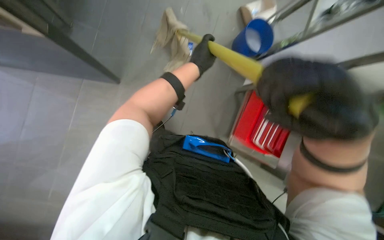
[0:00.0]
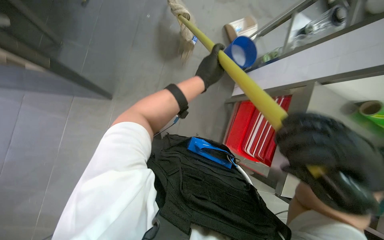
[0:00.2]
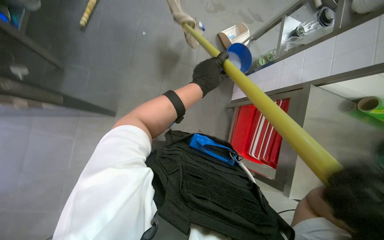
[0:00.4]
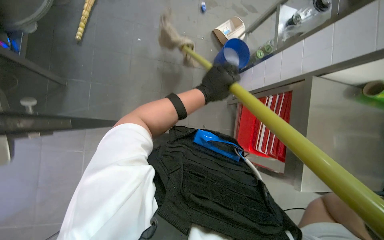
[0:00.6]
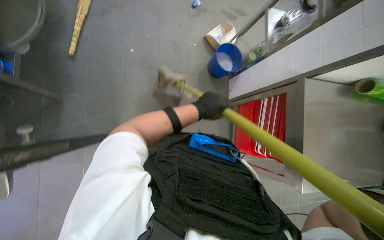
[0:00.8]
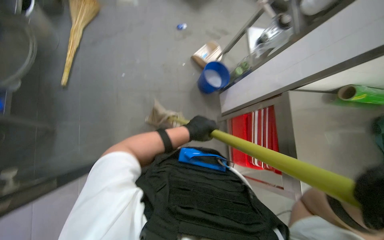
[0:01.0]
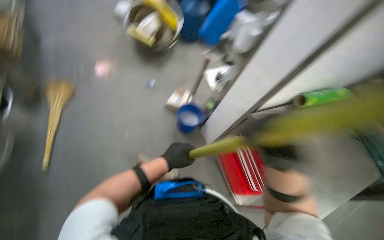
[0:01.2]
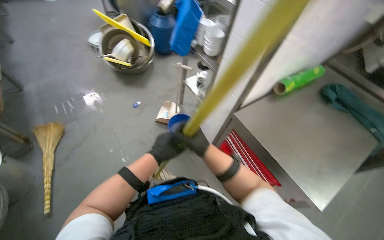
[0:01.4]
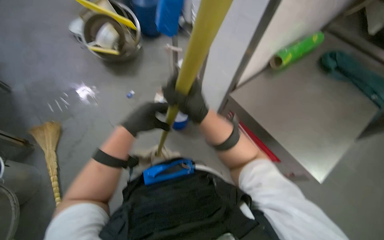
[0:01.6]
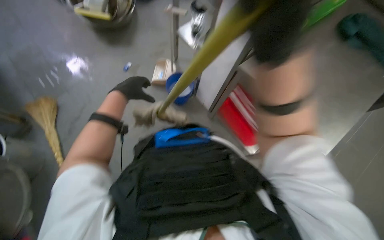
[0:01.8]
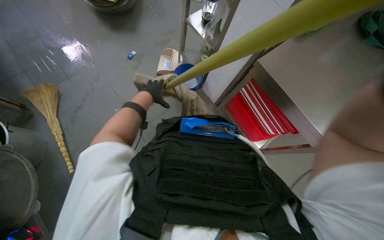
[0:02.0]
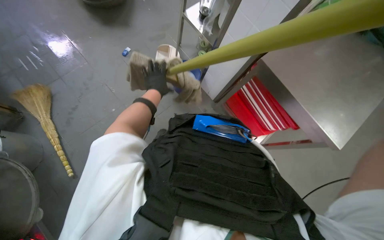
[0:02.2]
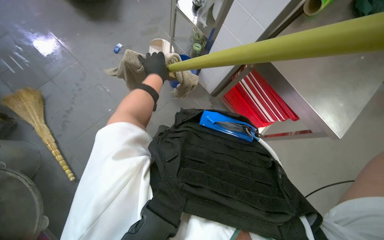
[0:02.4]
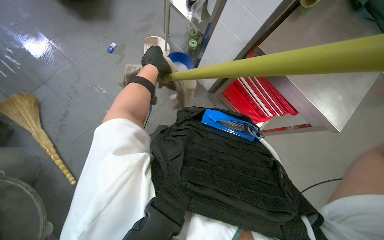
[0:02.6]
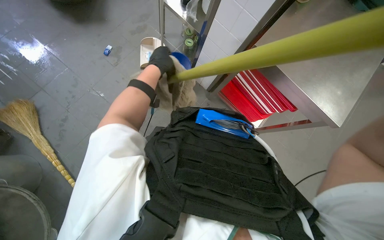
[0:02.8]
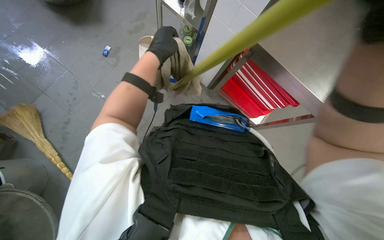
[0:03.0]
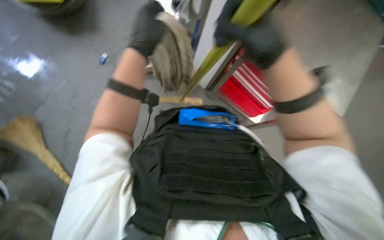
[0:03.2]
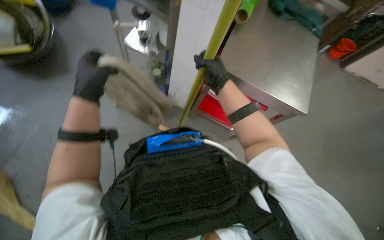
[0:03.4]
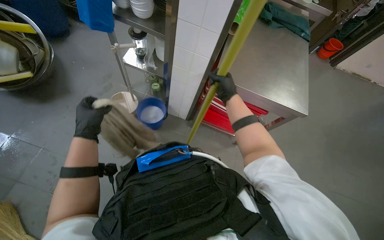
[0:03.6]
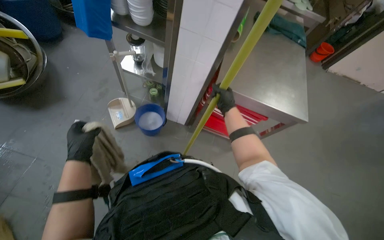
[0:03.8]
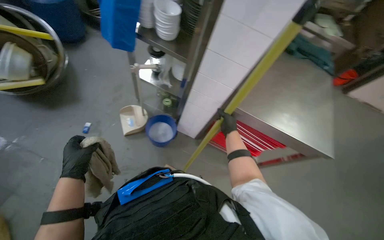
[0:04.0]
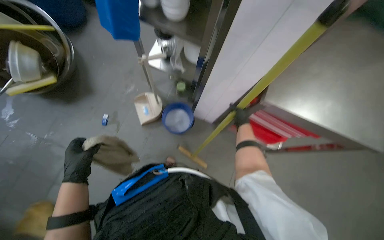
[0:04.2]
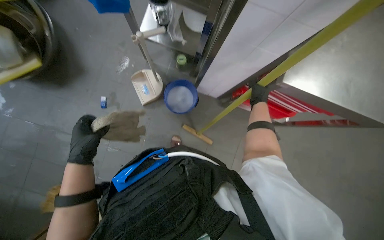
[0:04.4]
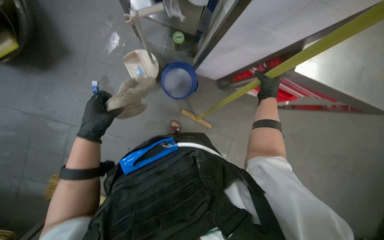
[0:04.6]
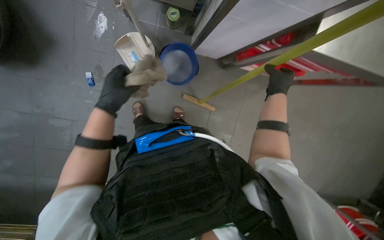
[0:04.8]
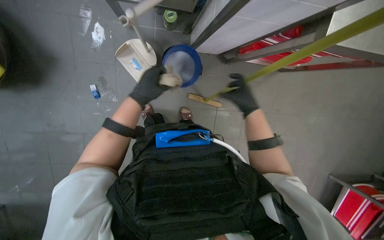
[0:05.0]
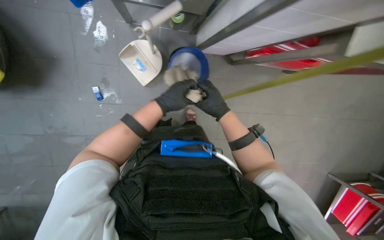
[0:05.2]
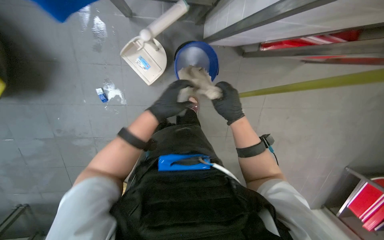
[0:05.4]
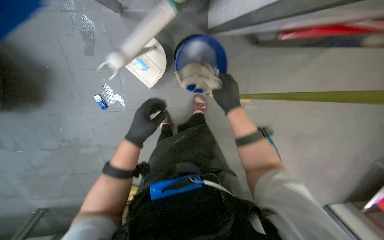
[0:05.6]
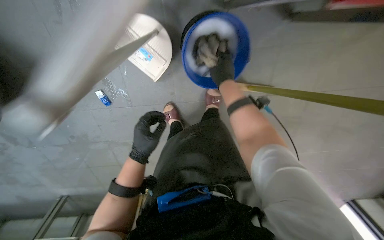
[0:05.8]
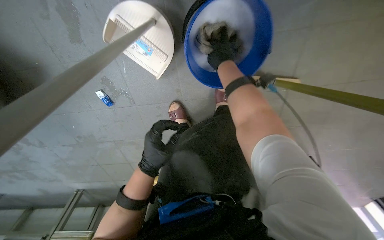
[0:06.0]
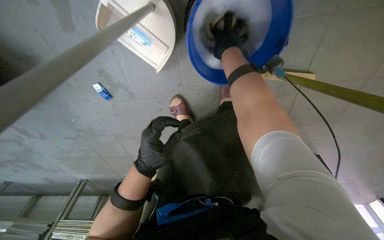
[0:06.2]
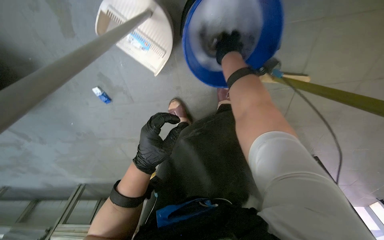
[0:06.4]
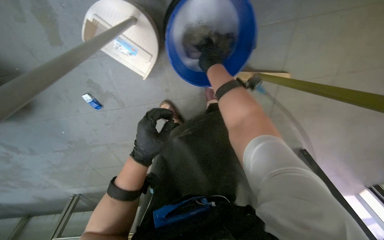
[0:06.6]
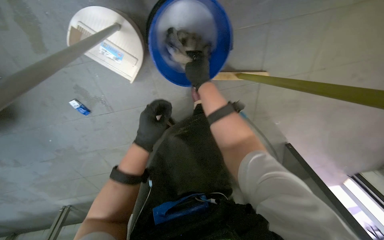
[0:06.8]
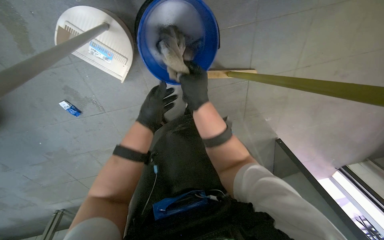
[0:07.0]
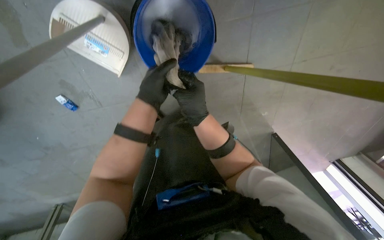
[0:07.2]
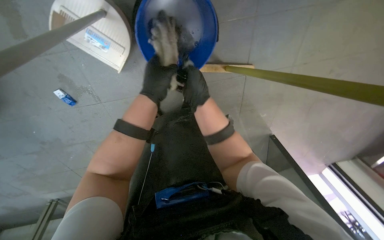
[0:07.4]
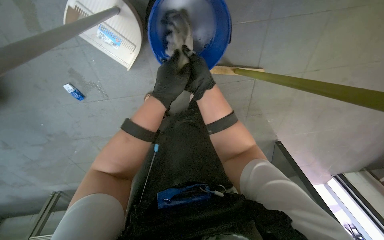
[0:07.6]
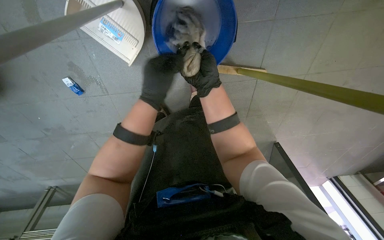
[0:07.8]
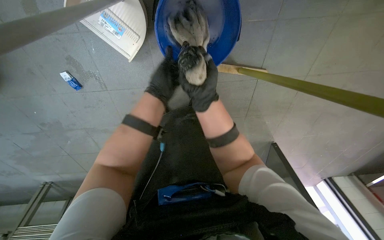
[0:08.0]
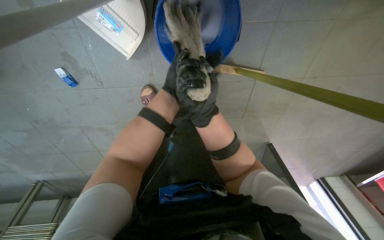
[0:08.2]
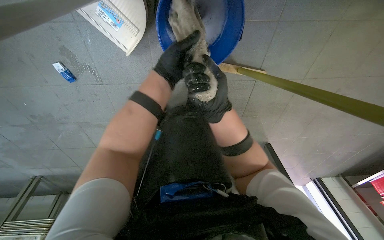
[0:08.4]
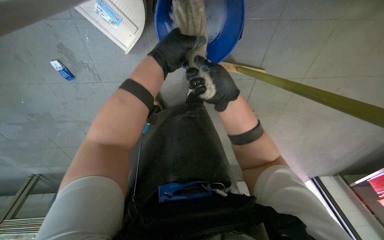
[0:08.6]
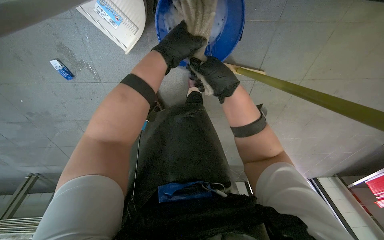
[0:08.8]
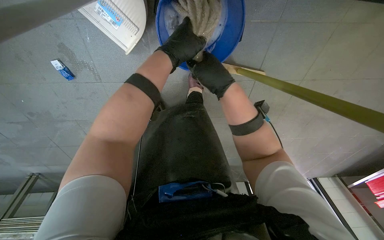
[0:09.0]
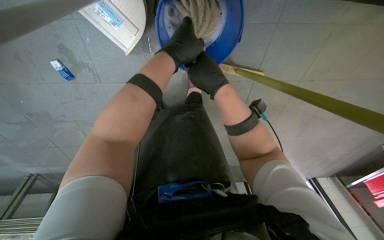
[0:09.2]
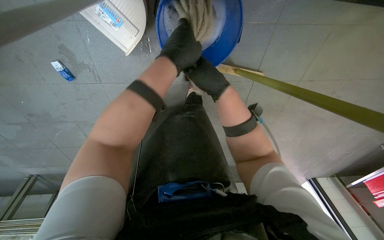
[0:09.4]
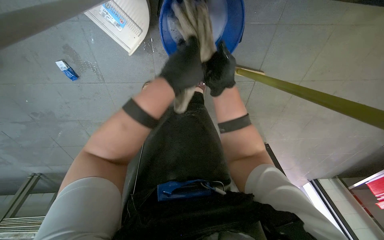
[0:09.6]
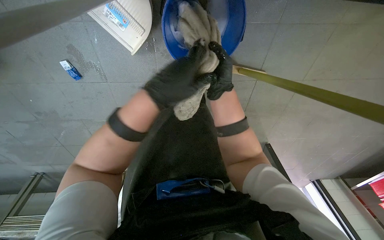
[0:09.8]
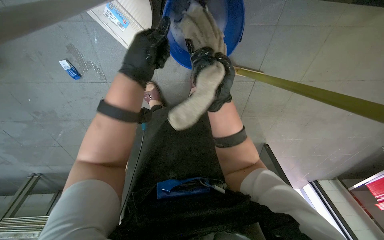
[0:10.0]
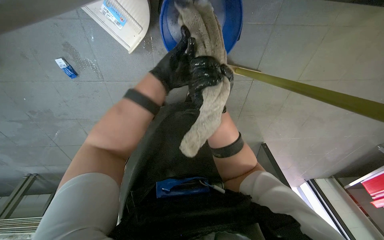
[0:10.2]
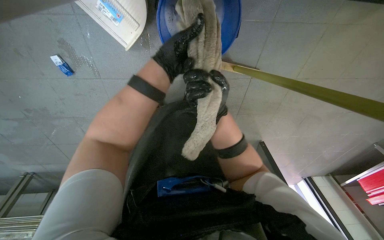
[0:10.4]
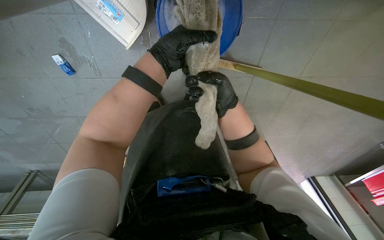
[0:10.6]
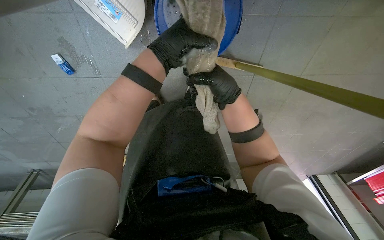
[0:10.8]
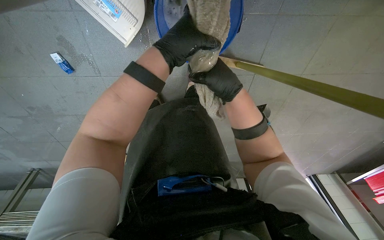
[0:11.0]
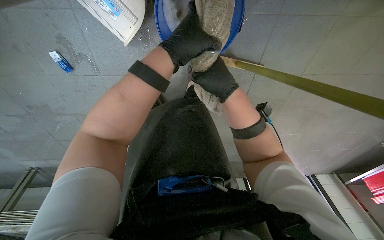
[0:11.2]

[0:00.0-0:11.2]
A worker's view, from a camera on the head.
Job: mopping floor.
The whole recording: Mopping kitchen floor. The worker mops the kitchen floor, periodically wringing out the mop head.
0:00.0 to 0:01.6: The wearer looks approximately 30 degrees further upward. The scene rotates counterclockwise by approximately 50 degrees.
0:01.6 to 0:03.2: The view tips downward by about 15 degrees. The left hand heads up the picture, covering approximately 10 cm, and goes farther from the camera and returns, approximately 25 cm each way.
0:03.2 to 0:04.8: The view tilts some 15 degrees downward.
0:04.8 to 0:06.4: The head travels roughly 50 cm. The camera sweeps to the left, by some 20 degrees. The view tips downward by some 15 degrees.
0:06.4 to 0:08.0: The left hand travels up the picture and farther from the camera by roughly 20 cm, while the right hand travels down the picture by about 20 cm.
0:08.0 to 0:09.6: The left hand goes roughly 15 cm nearer to the camera.
0:09.6 to 0:11.2: The left hand goes roughly 10 cm up the picture. The right hand swings nearer and farther, roughly 10 cm each way, with 2 reversals.

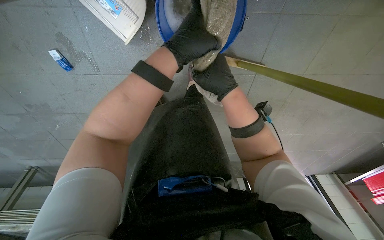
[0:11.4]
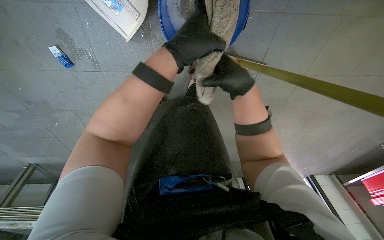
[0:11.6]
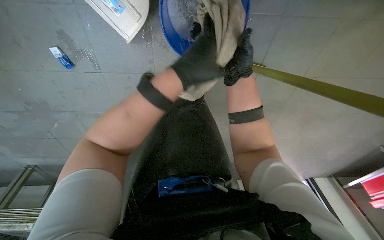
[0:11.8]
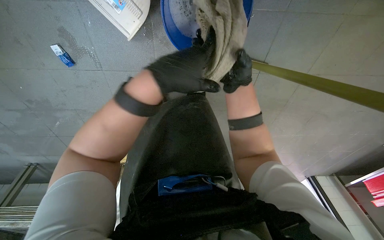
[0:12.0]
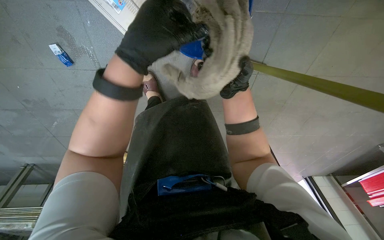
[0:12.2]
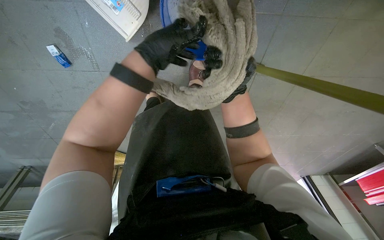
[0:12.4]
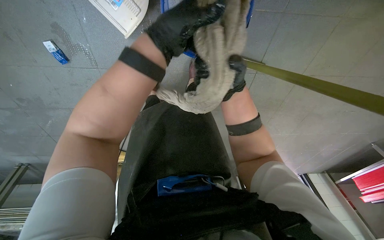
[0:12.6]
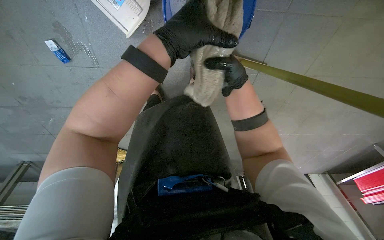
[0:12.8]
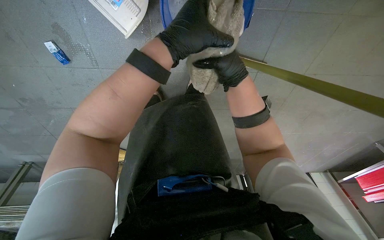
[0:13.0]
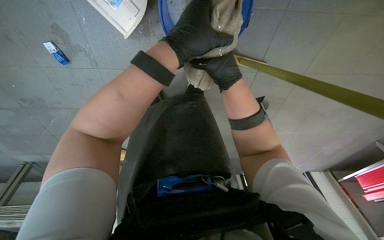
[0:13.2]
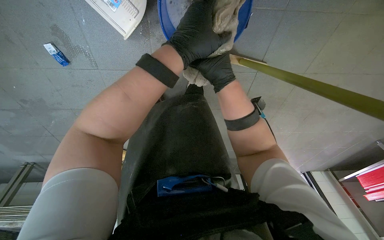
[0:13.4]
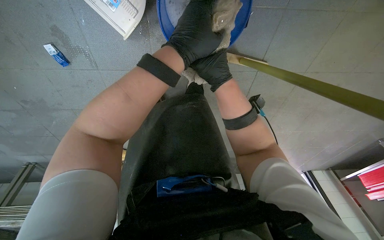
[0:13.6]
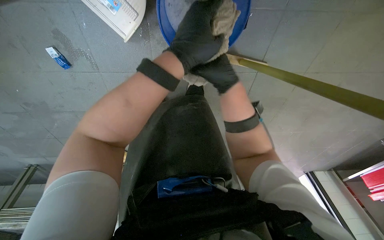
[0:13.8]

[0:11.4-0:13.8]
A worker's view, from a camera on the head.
Job: mopping floor.
The whole recording: Mopping kitchen floor. The worker mops the kitchen floor, periodically wringing out the mop head.
0:11.4 to 0:12.6: The right hand shifts about 10 cm nearer to the camera. Meanwhile the left hand goes nearer and farther, roughly 15 cm each way, reversing 2 times.
0:12.6 to 0:13.8: The right hand travels farther from the camera by some 15 cm.

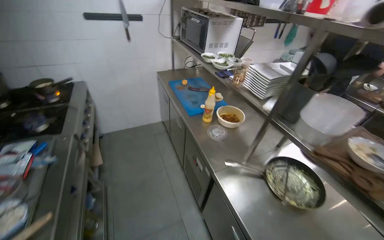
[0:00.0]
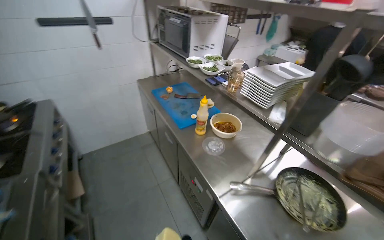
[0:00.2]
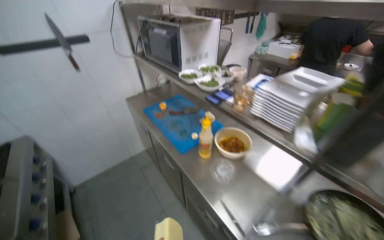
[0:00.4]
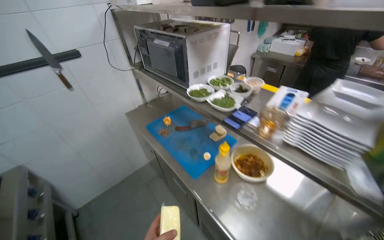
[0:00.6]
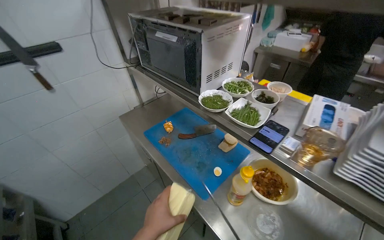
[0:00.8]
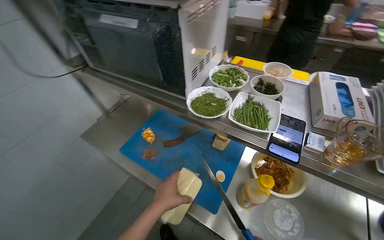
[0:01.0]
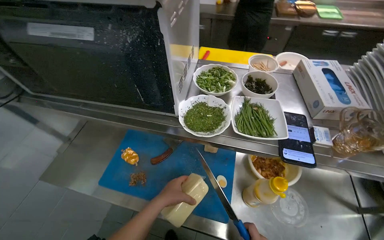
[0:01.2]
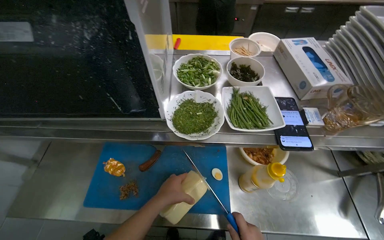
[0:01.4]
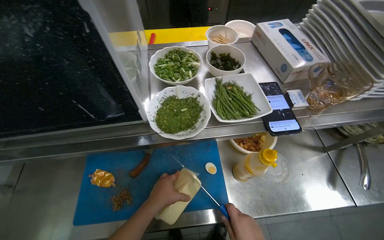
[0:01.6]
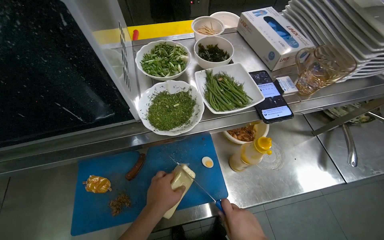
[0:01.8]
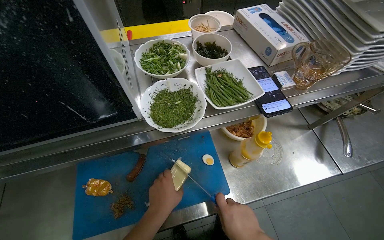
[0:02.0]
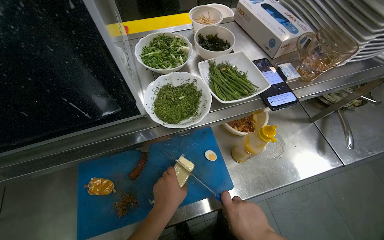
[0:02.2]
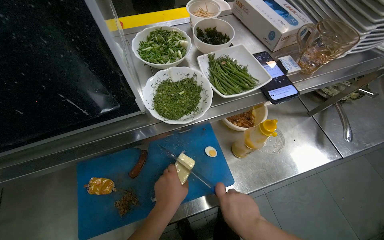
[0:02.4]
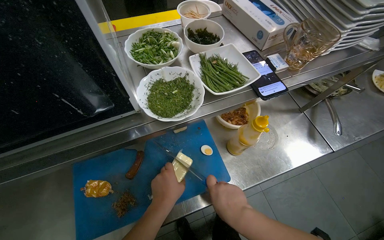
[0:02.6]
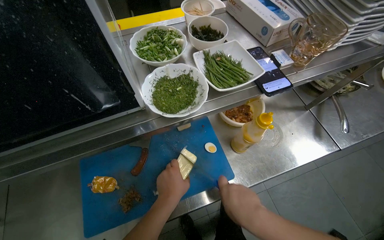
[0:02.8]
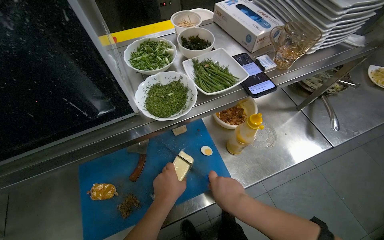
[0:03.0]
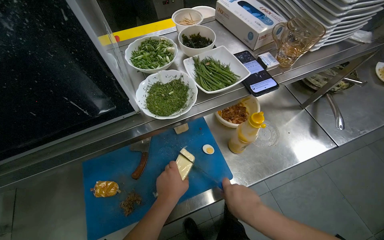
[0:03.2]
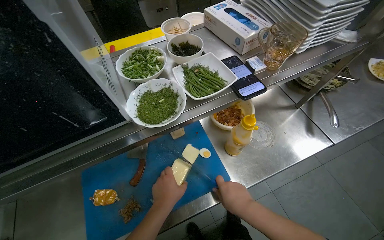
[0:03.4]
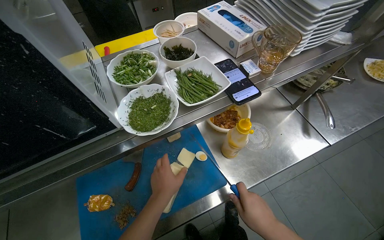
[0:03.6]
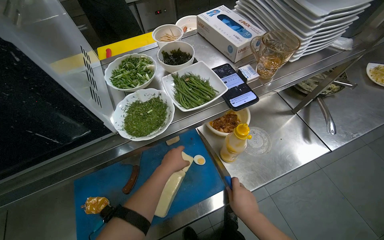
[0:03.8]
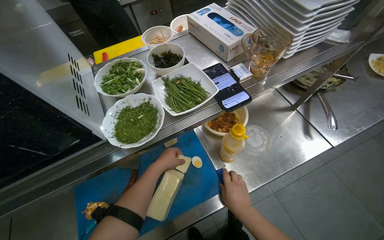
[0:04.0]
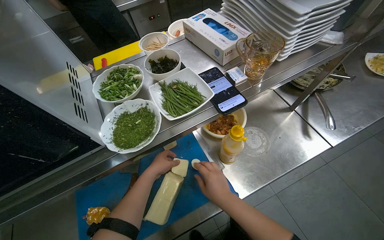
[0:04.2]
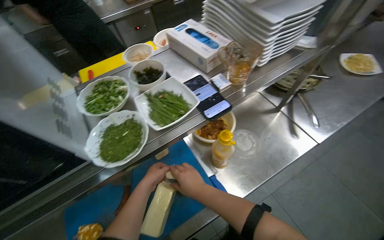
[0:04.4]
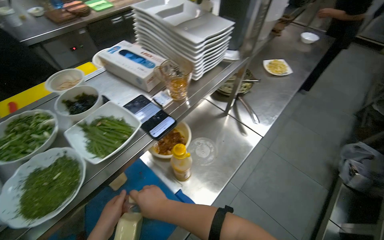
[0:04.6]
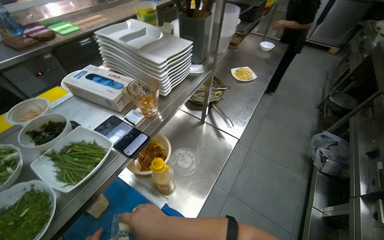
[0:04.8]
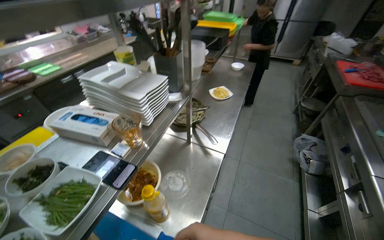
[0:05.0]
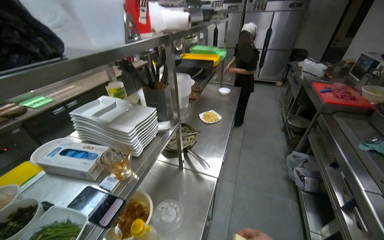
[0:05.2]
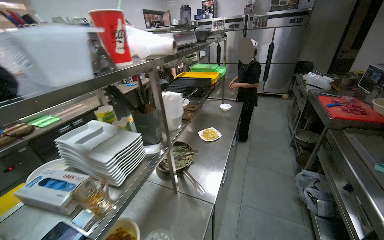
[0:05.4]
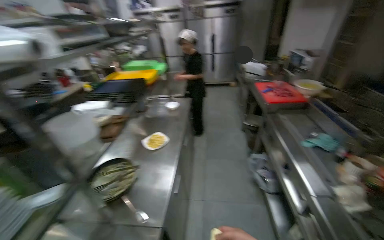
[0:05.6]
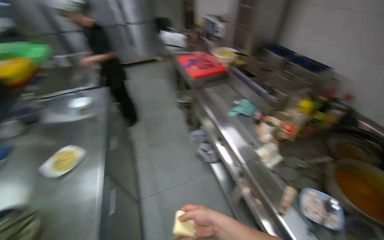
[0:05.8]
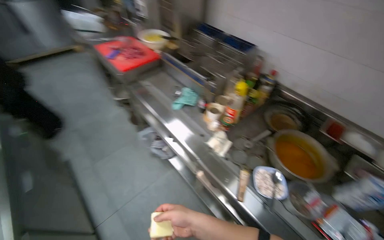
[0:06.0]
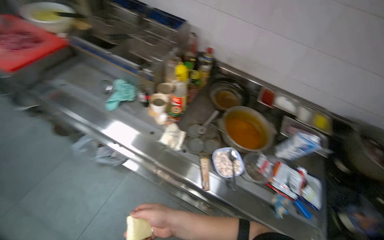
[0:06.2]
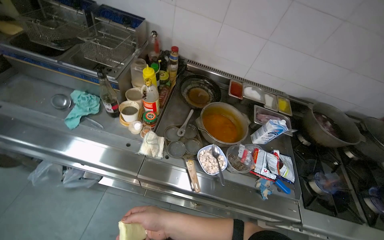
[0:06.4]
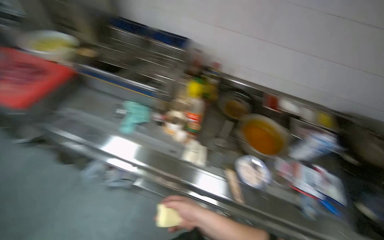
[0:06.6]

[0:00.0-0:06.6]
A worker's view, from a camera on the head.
Job: preparing food.
The whole recording: Grating Cheese onto Food. The worker cuts a piece of cheese and grates it over the food on a plate using a metal grater.
0:00.0 to 0:01.6: The camera travels approximately 1 m. The head rotates about 75 degrees to the right. The view tilts roughly 20 degrees downward.
0:03.2 to 0:05.0: The head turns to the right by roughly 45 degrees. The view tilts some 20 degrees upward.
0:05.0 to 0:06.6: The camera is carried about 90 cm. The head turns to the right by some 100 degrees.
